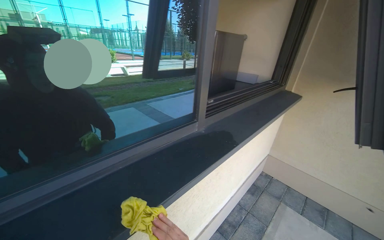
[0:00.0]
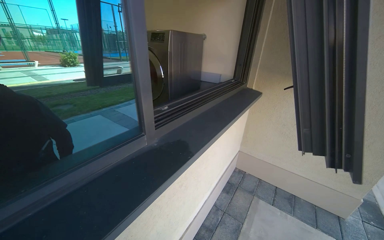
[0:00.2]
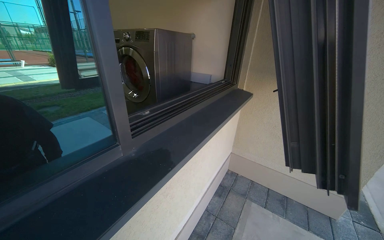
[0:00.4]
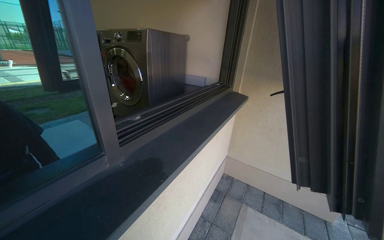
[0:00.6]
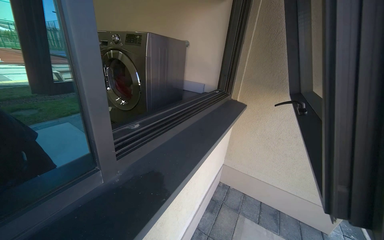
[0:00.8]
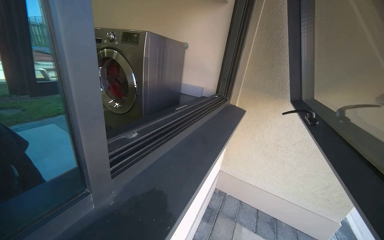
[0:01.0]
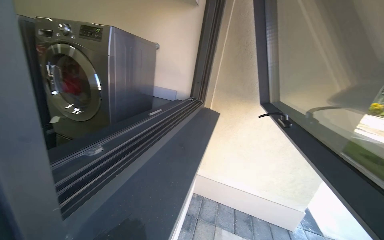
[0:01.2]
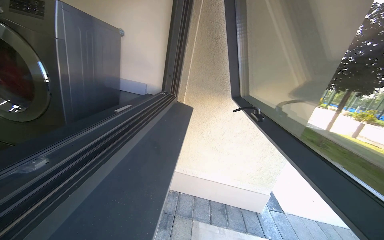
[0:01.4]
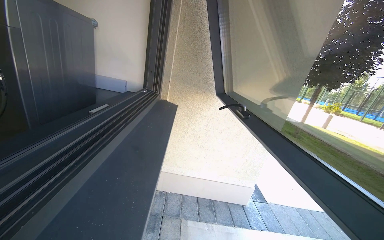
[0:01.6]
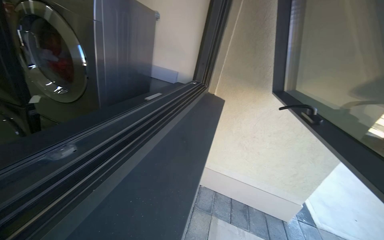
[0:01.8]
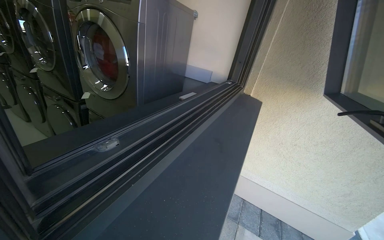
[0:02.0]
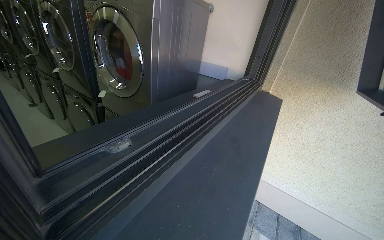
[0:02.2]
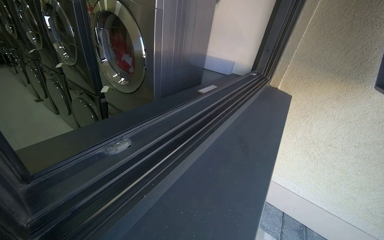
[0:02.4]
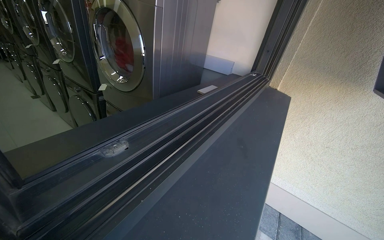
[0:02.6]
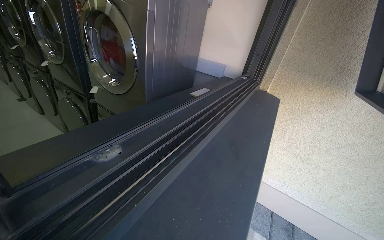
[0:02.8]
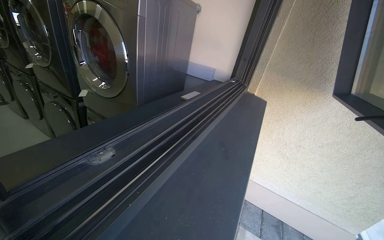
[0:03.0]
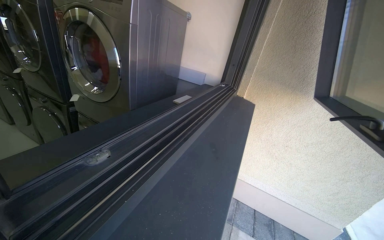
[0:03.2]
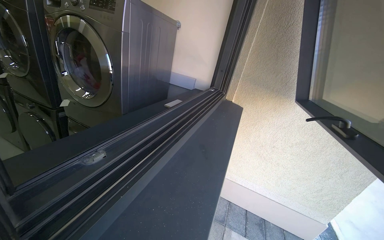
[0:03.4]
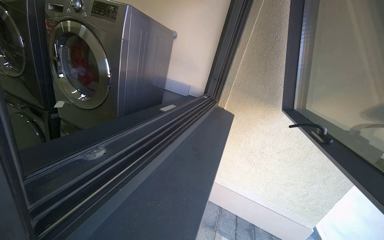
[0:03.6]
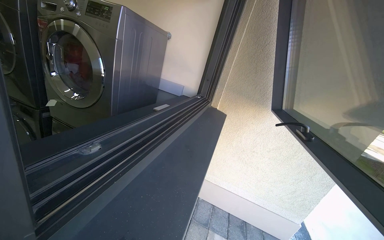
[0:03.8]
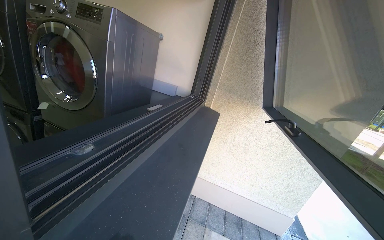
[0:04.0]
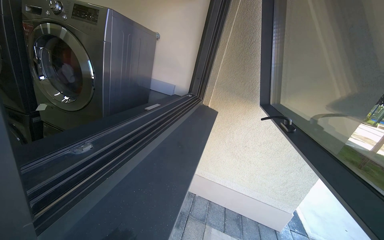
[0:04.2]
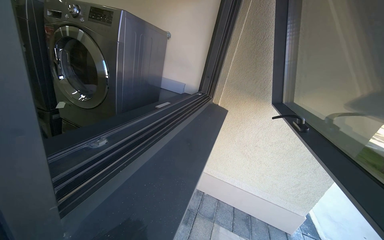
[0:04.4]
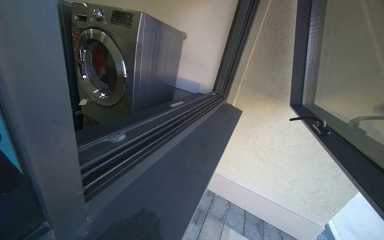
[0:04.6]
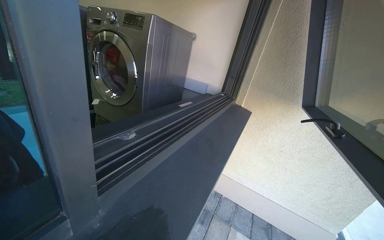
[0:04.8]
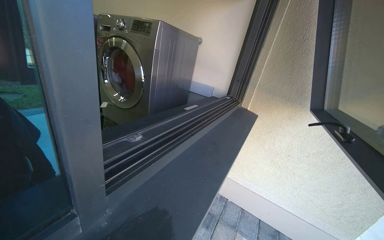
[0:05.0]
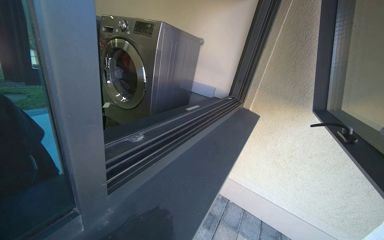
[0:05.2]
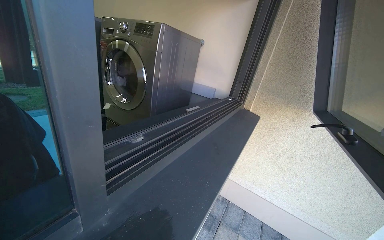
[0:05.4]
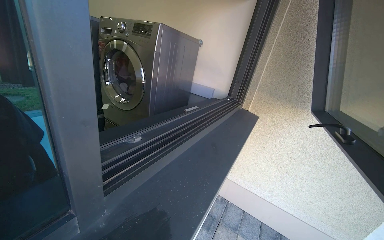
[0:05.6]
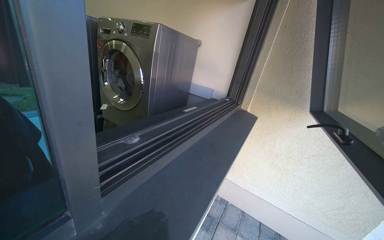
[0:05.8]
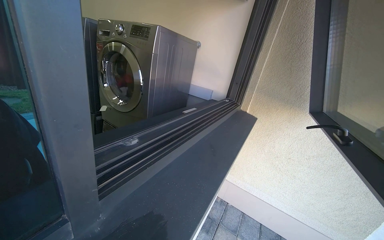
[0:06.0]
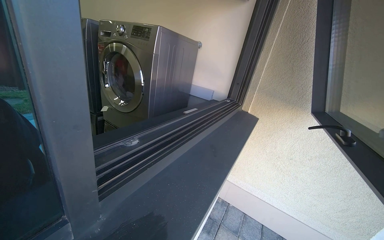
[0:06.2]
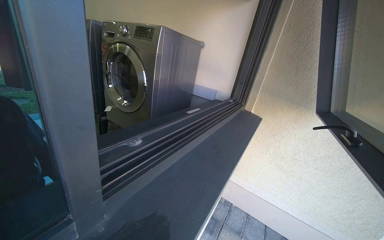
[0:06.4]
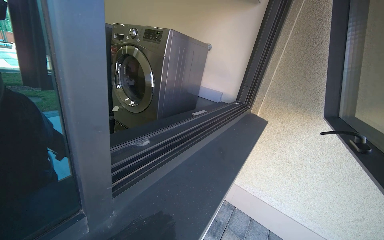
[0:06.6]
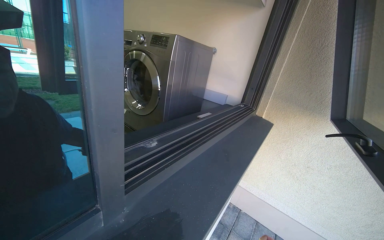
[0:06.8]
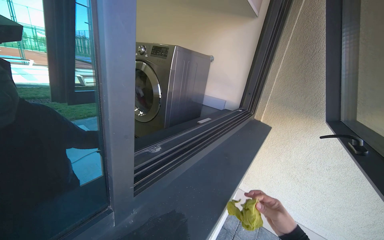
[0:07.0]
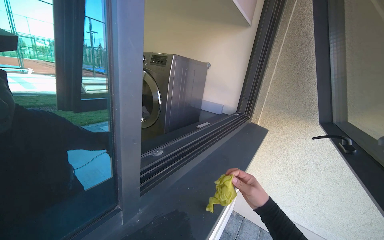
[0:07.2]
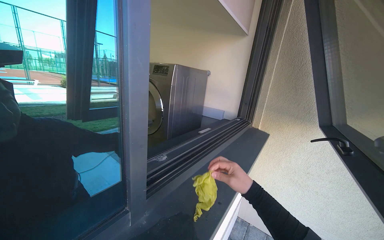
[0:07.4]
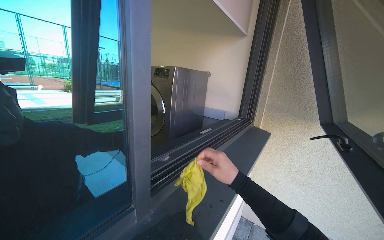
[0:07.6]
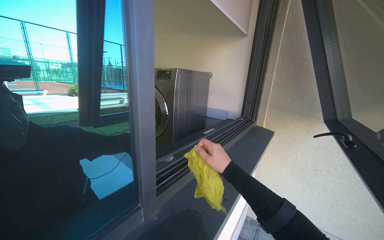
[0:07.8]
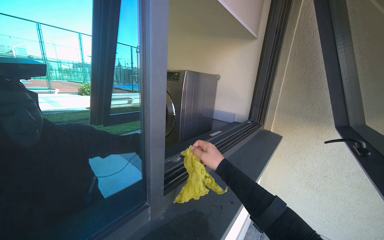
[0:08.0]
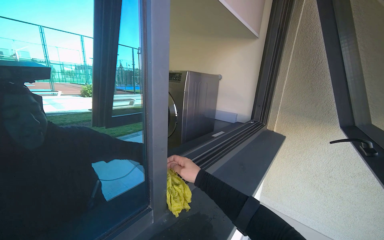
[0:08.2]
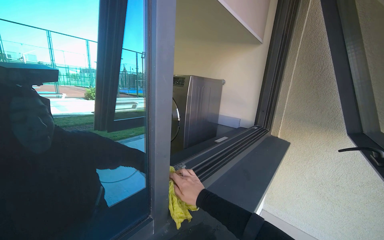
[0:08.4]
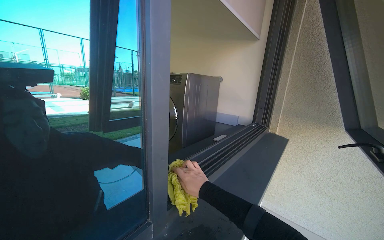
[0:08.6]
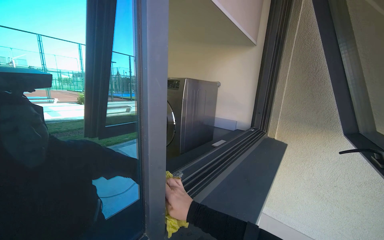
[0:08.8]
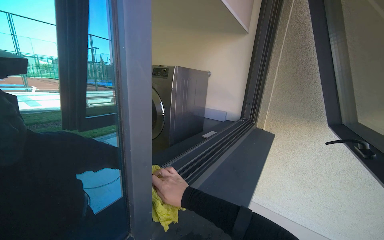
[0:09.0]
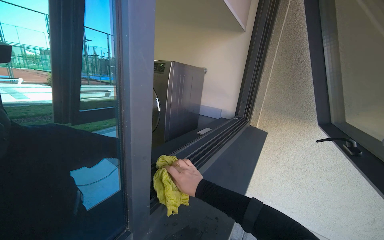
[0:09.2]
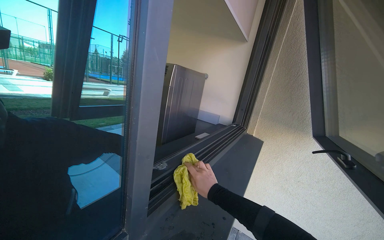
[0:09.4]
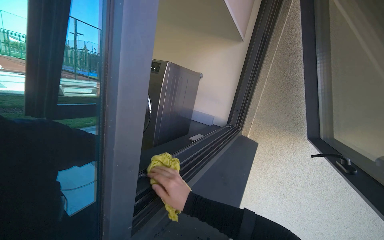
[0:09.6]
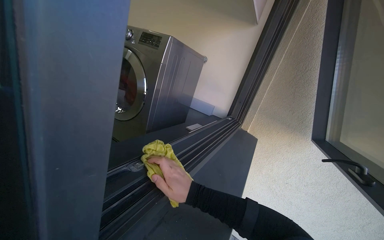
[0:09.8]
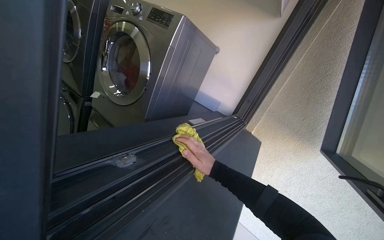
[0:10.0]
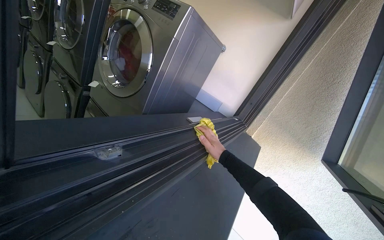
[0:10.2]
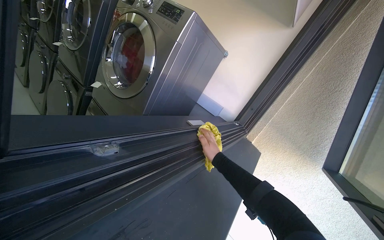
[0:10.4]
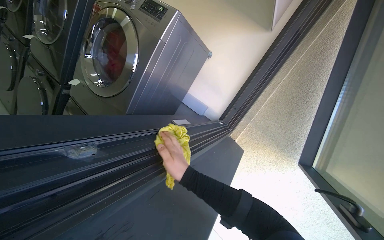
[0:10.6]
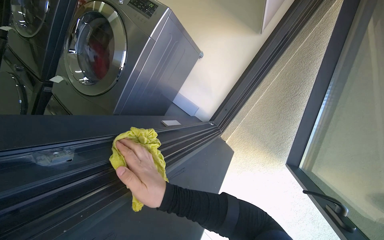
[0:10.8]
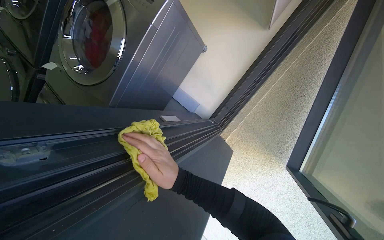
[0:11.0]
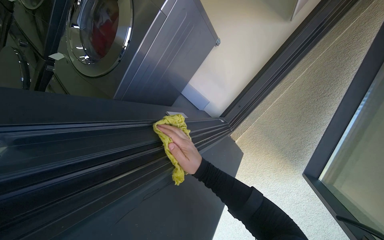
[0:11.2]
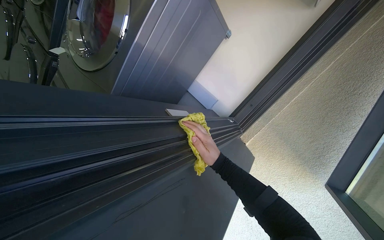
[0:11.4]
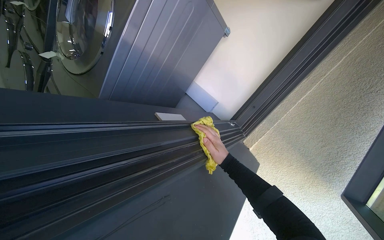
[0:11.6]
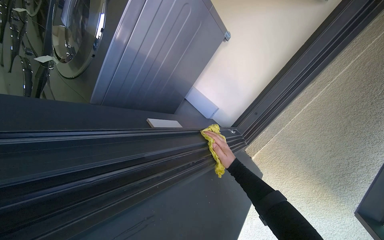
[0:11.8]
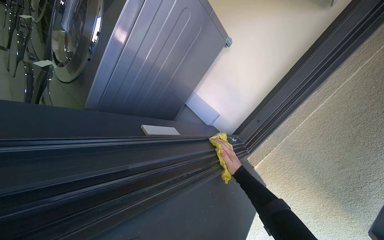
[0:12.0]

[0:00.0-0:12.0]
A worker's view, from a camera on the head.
Job: wiping surfaces.
The whole recording: Wiping window frame. The worker wipes the inside of the opened window frames with a yellow cloth.
0:00.0 to 0:01.6: The camera is carried some 60 cm. The head rotates about 45 degrees to the right.
0:01.6 to 0:03.0: The head turns to the left by some 30 degrees.
0:07.6 to 0:09.0: The right hand is displaced to the left by roughly 15 cm.
0:09.0 to 0:10.4: The right hand goes roughly 40 cm farther from the camera and to the right.
0:10.4 to 0:12.0: The right hand travels to the left and back again, roughly 10 cm each way.

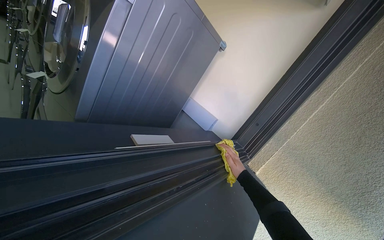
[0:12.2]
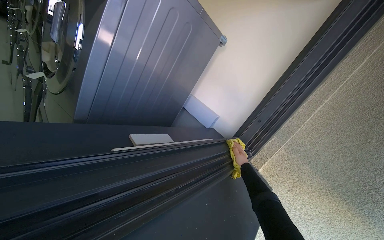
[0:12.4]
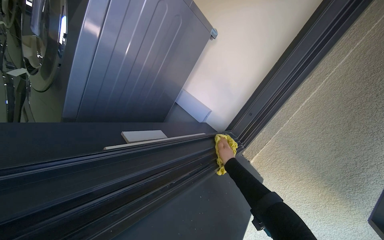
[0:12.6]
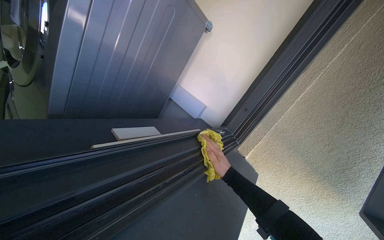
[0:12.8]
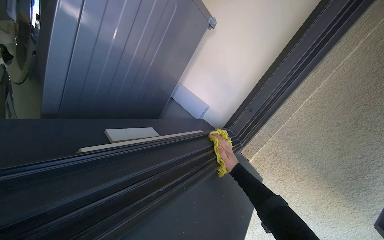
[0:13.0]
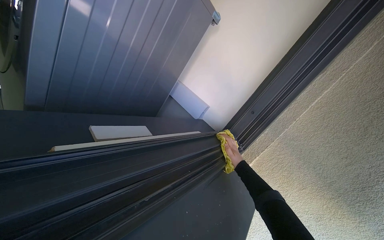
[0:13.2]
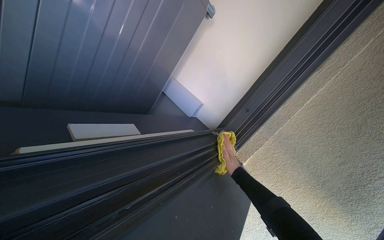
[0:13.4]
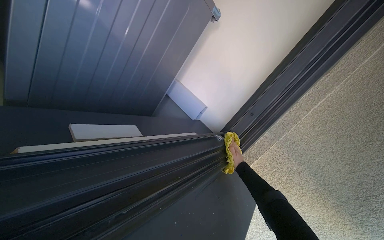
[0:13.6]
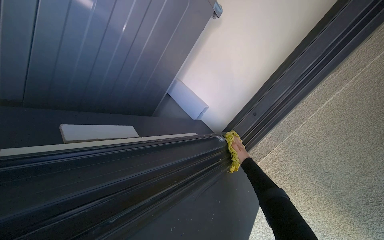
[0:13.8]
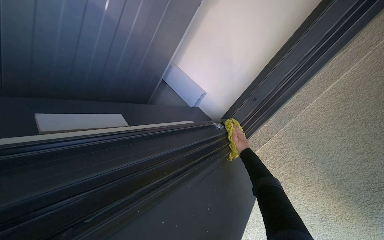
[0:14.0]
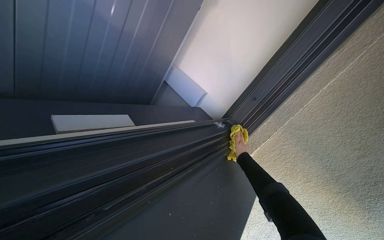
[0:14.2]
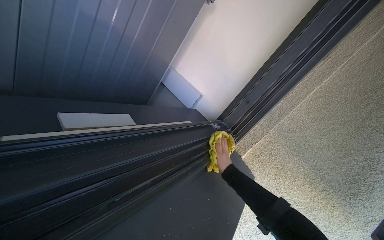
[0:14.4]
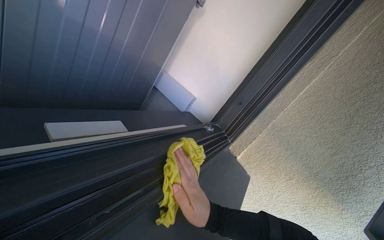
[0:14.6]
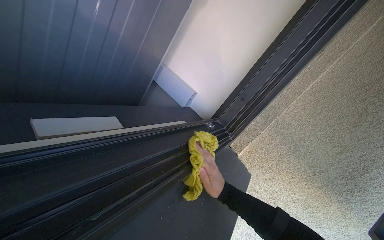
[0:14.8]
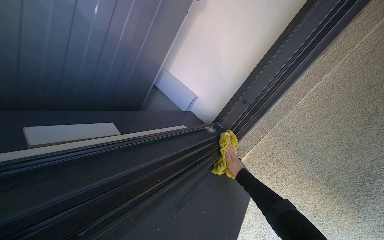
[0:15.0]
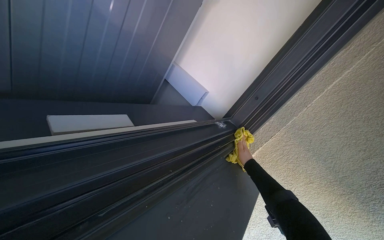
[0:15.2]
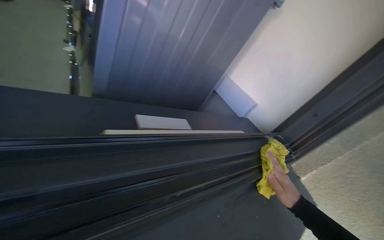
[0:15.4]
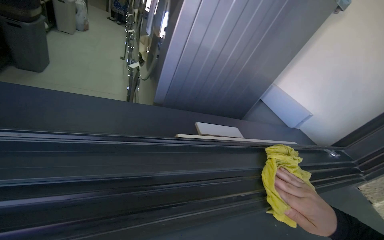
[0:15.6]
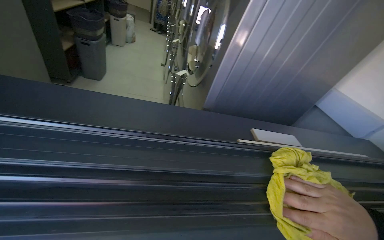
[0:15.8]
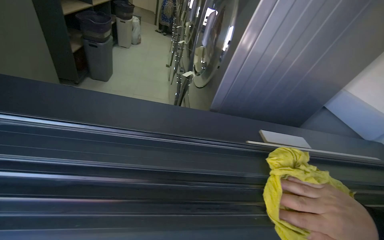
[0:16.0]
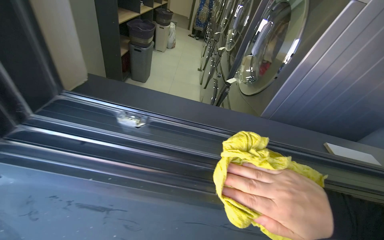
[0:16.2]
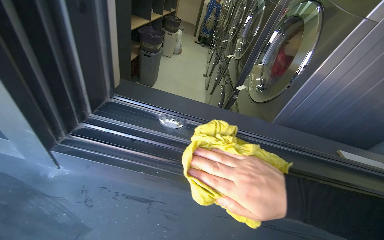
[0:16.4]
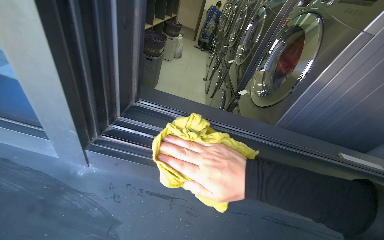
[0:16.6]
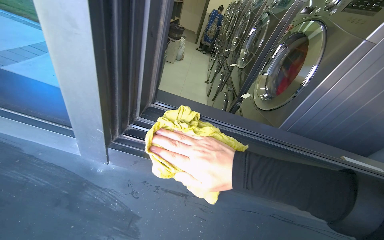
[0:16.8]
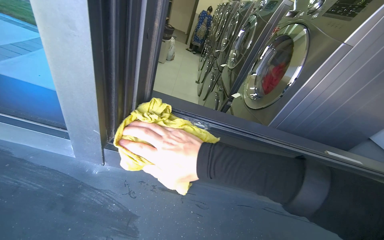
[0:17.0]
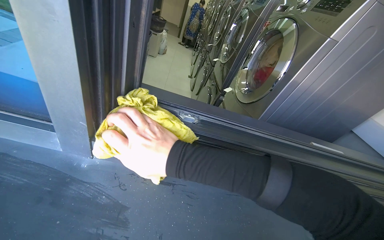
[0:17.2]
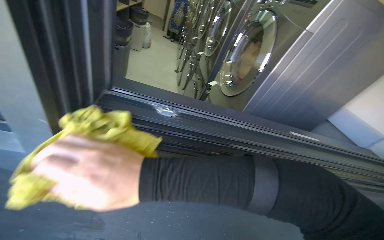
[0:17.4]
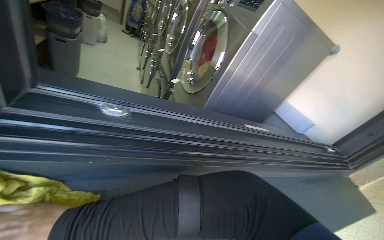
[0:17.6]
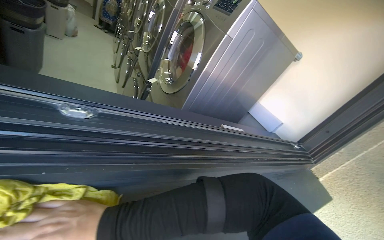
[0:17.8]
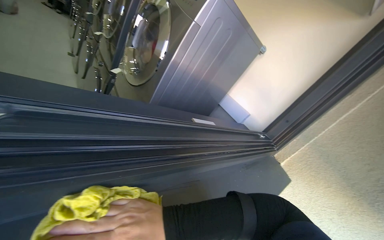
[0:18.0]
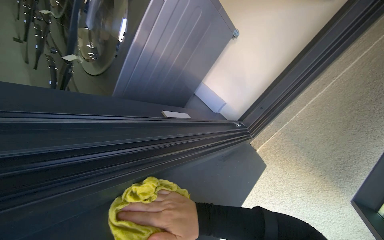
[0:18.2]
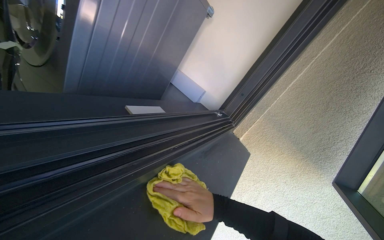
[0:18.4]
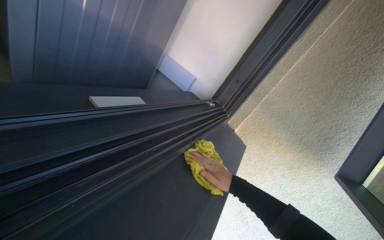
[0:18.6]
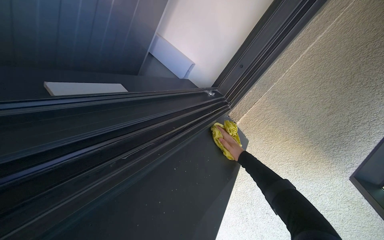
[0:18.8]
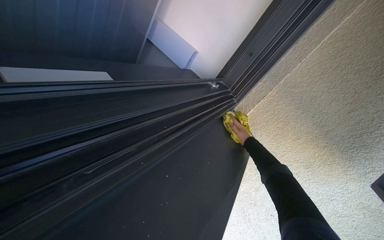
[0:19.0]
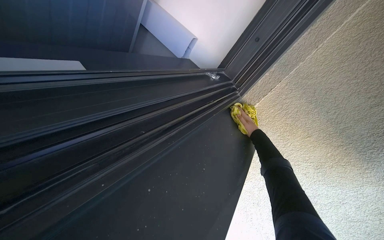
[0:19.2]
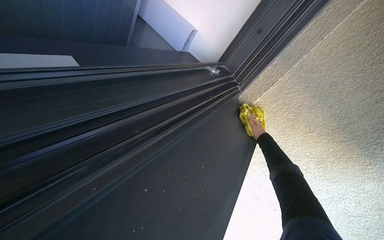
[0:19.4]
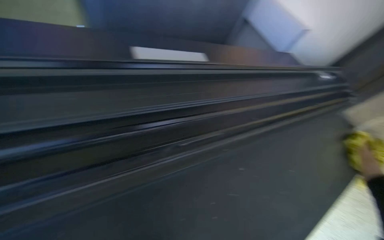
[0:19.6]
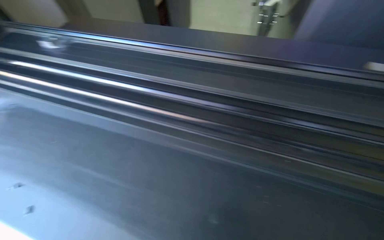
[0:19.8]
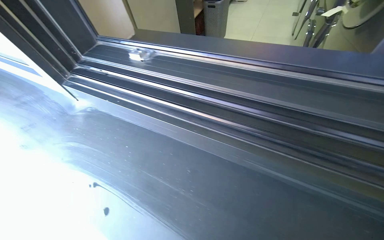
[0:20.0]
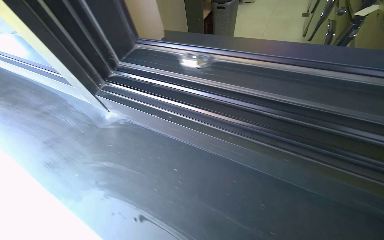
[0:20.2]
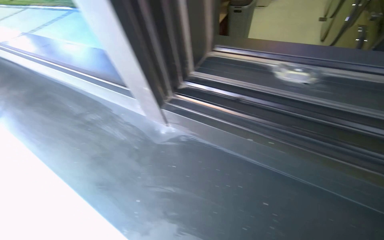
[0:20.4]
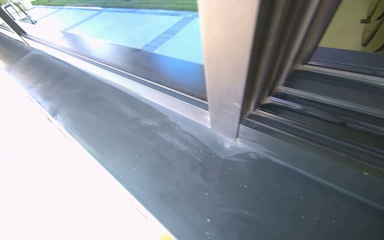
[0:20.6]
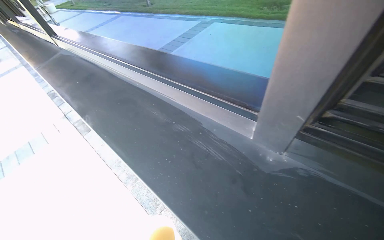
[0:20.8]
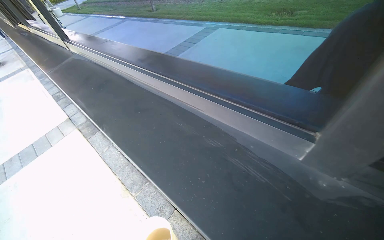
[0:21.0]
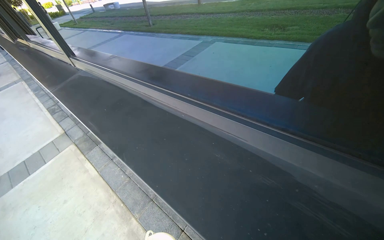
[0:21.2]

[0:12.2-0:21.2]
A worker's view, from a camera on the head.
Job: wiping surfaces.
The whole recording: Wiping window frame. The worker wipes the inside of the opened window frames with a yellow cloth.
0:12.2 to 0:13.8: The right hand moves nearer and farther over approximately 20 cm, changing direction 2 times.
0:13.8 to 0:15.2: The right hand shifts some 10 cm nearer to the camera.
0:15.2 to 0:16.6: The head travels roughly 50 cm. The head rotates approximately 50 degrees to the left.
0:16.6 to 0:18.2: The wearer looks about 50 degrees further to the right.
0:18.2 to 0:19.8: The head turns to the left by approximately 30 degrees. The camera pitches downward, by about 20 degrees.
